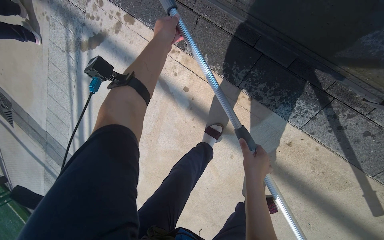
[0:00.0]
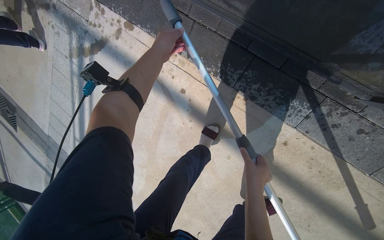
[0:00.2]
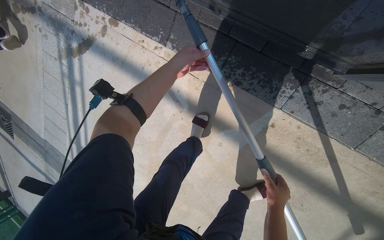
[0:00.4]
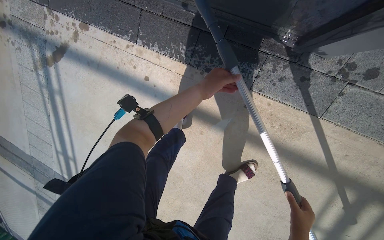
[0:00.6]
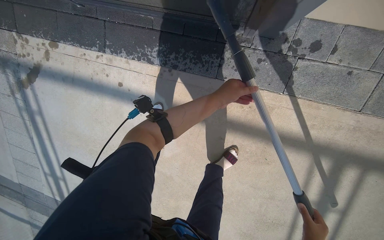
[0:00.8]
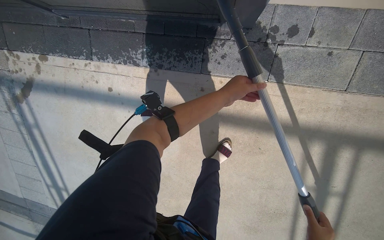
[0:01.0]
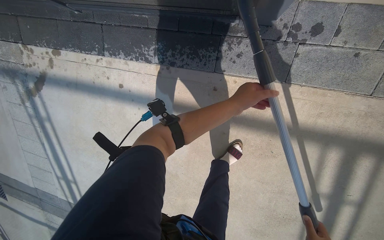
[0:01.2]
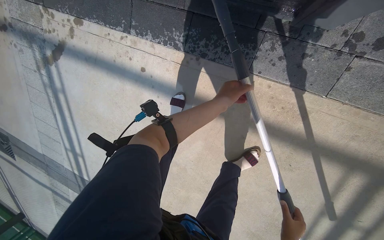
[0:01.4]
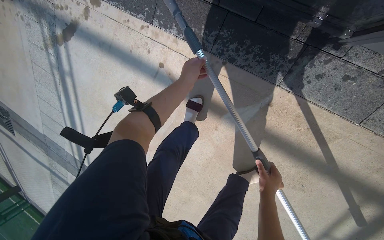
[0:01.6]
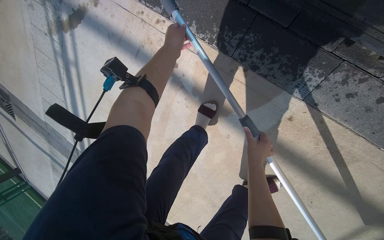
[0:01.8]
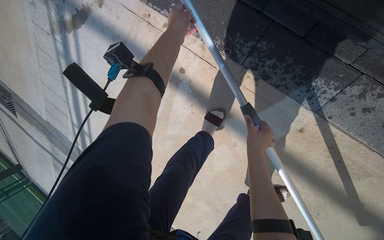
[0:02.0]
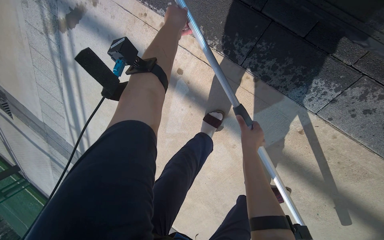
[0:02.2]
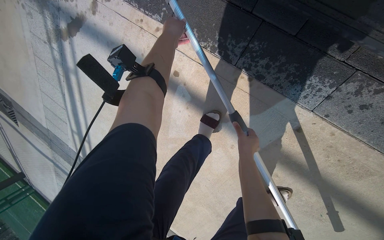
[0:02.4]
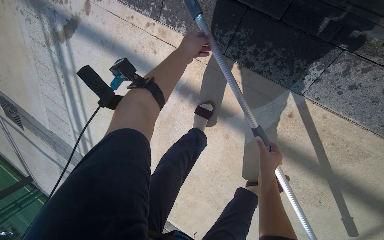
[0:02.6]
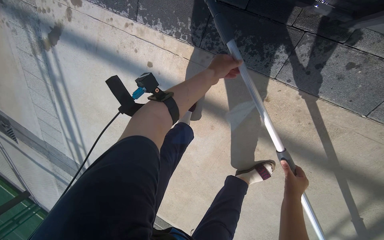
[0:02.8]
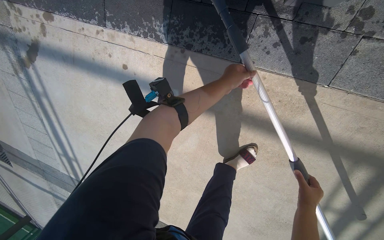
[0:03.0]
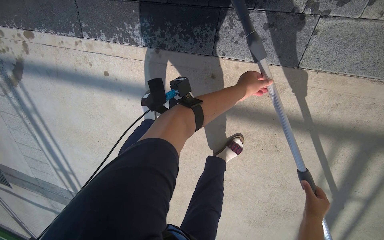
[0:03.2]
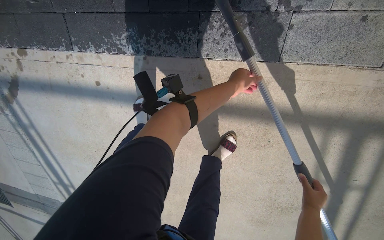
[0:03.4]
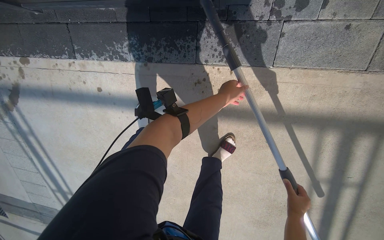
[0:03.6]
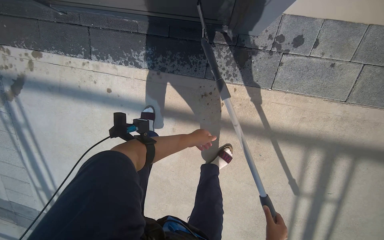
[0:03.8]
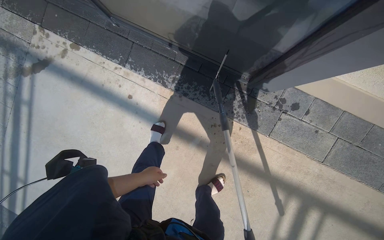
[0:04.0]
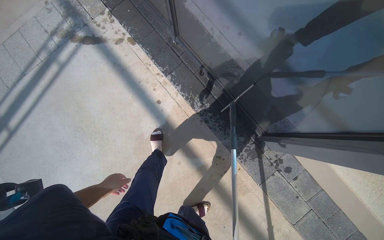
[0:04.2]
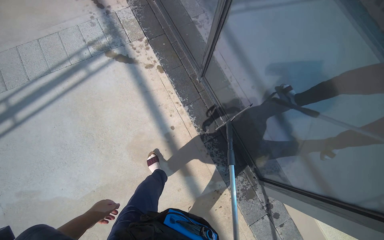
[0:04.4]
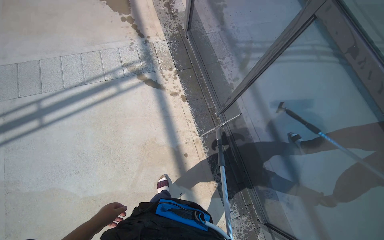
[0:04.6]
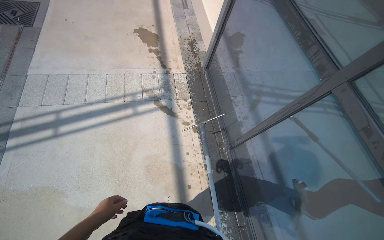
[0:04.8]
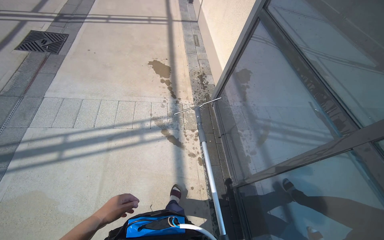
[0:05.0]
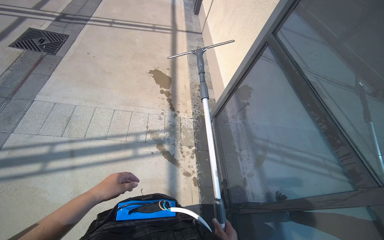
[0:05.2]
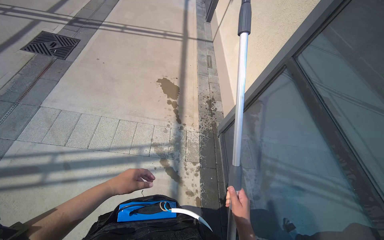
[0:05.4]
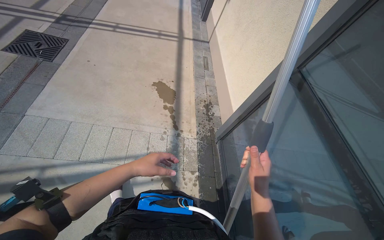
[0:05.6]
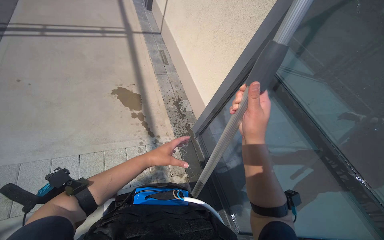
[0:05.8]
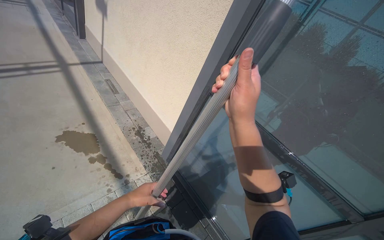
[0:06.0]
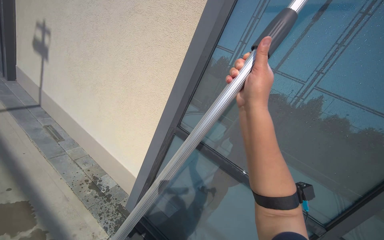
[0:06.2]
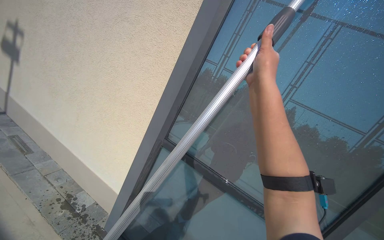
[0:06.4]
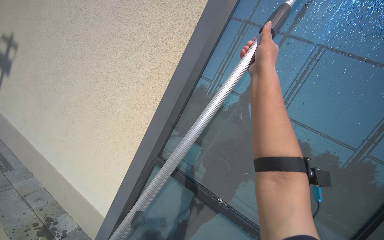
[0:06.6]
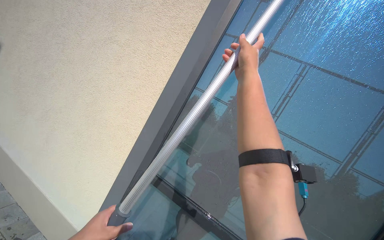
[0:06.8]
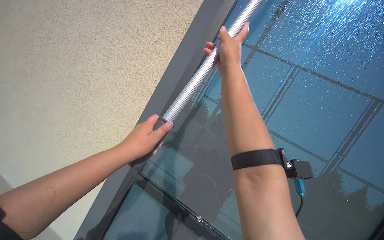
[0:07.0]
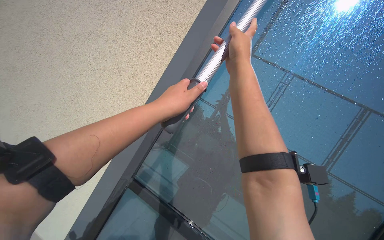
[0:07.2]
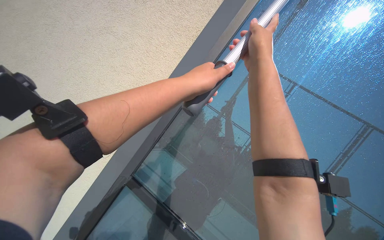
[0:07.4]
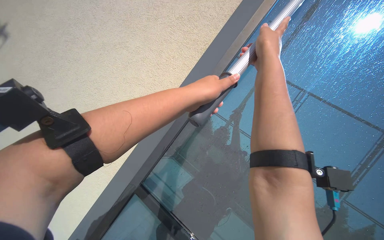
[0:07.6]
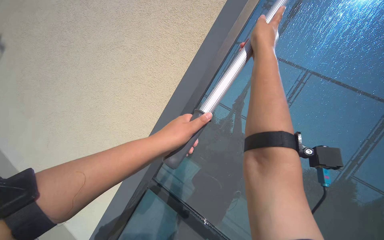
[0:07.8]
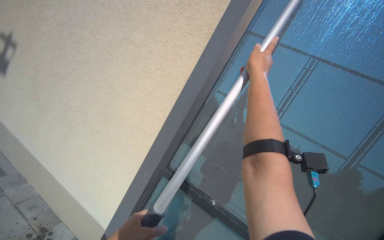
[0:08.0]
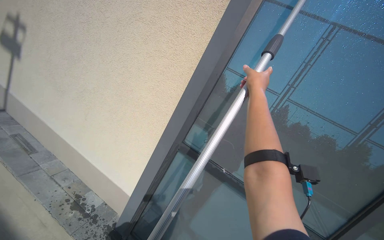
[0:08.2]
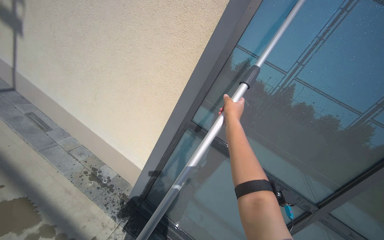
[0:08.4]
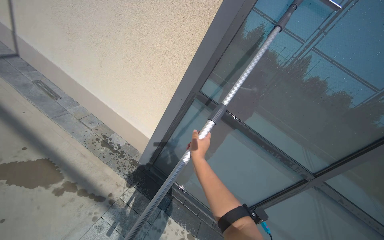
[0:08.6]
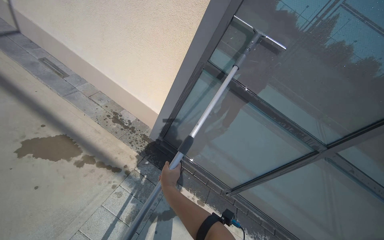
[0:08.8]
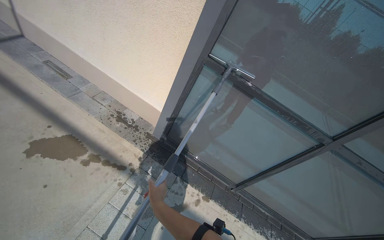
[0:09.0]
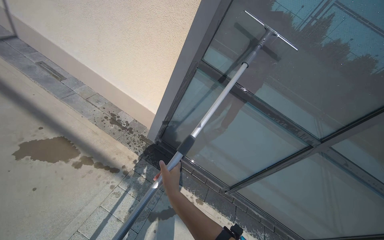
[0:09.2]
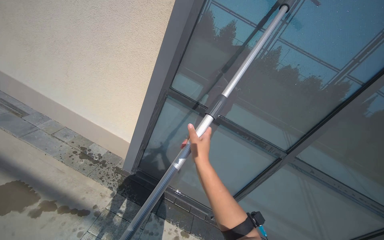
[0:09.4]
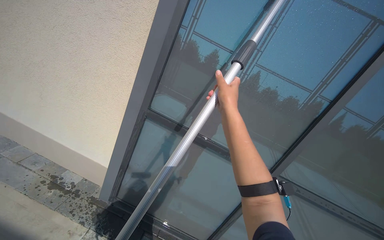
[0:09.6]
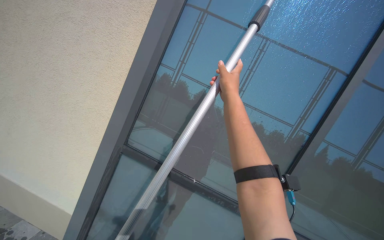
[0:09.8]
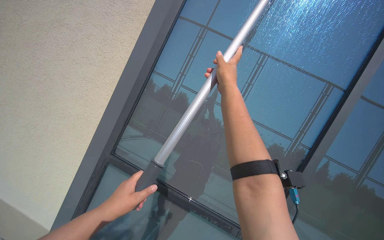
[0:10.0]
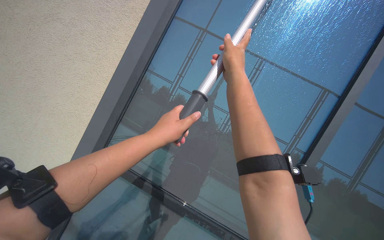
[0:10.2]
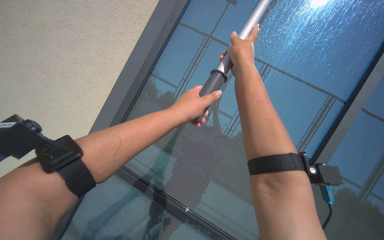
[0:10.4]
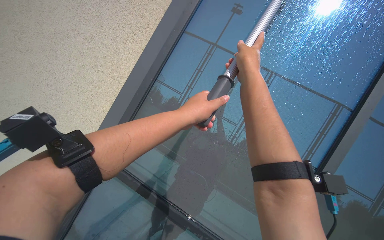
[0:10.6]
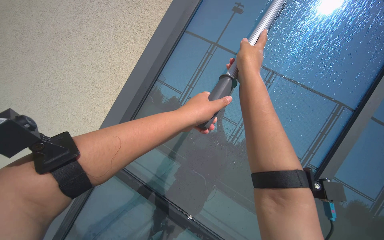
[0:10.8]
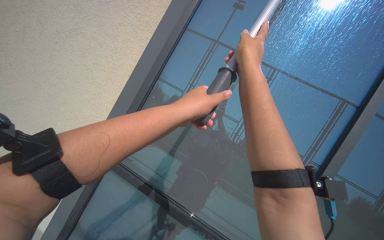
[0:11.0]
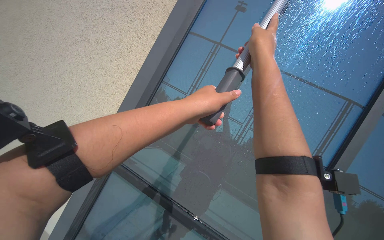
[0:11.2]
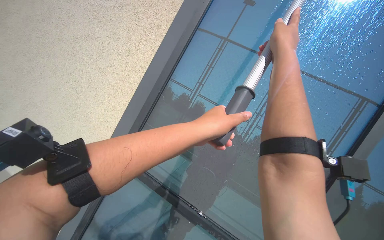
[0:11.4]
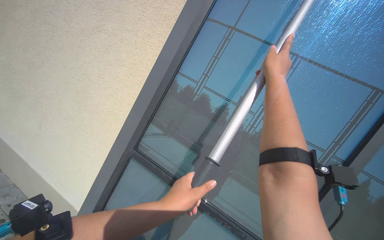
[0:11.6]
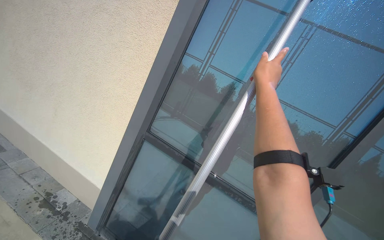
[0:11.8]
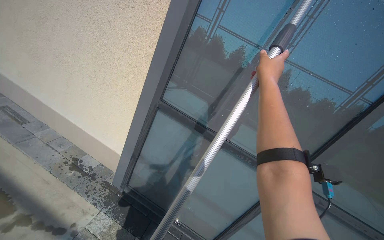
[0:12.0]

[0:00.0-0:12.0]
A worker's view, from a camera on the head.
Job: wiping surfaces.
The whole recording: Cleaning glass window with squeegee. The worker cleans the glass window using a squeegee, then a long pole with a squeegee attachment.
0:00.0 to 0:01.6: The left hand travels down the picture by roughly 20 cm, and travels to the right and back again, about 70 cm each way.
0:01.6 to 0:03.0: The right hand is displaced to the right by roughly 15 cm, and reaches approximately 35 cm up the picture, then returns. Meanwhile the left hand heads to the right, covering about 30 cm.
0:03.0 to 0:04.4: The wearer moves roughly 80 cm. The view swings some 20 degrees to the right. The view tips upward by about 35 degrees. The scene turns roughly 45 degrees clockwise in the picture.
0:04.4 to 0:06.0: The head travels about 1 m. The camera sweeps to the right, by roughly 30 degrees. The view tilts roughly 25 degrees upward.
0:06.0 to 0:07.6: The camera is aimed approximately 30 degrees further to the right. The view tips upward by roughly 30 degrees.
0:07.6 to 0:09.0: The wearer looks some 45 degrees further downward. The right hand heads down the picture and to the left, covering about 1 m.
0:09.0 to 0:10.4: The camera sweeps to the right, by some 15 degrees. The view tilts about 40 degrees upward.
0:10.4 to 0:12.0: The view tips downward by about 20 degrees.

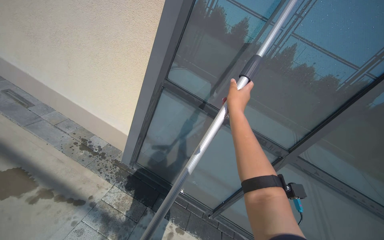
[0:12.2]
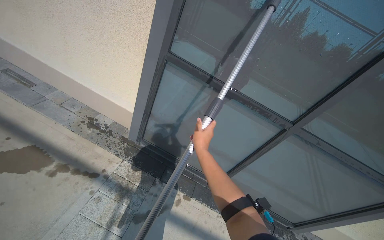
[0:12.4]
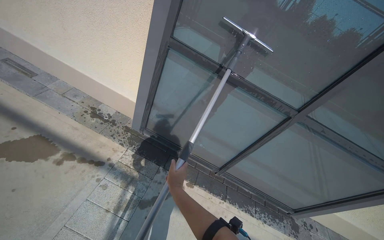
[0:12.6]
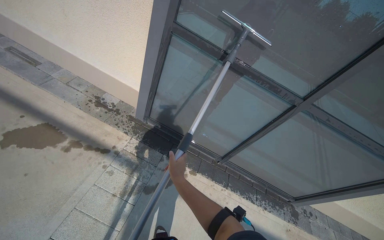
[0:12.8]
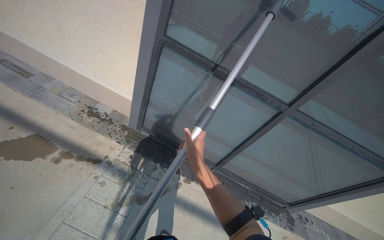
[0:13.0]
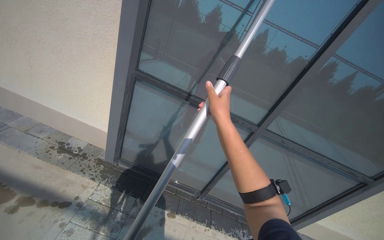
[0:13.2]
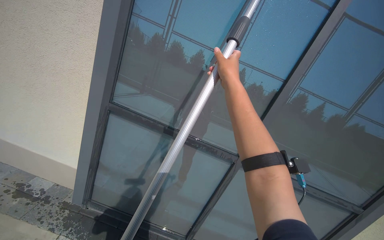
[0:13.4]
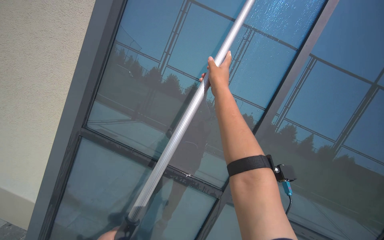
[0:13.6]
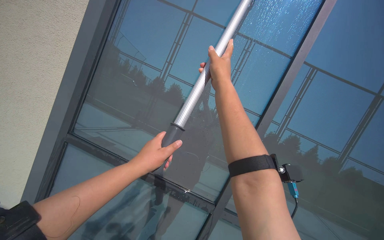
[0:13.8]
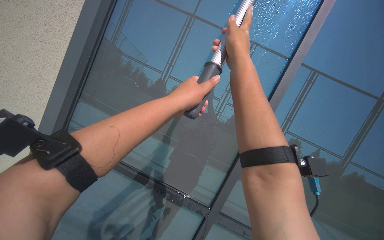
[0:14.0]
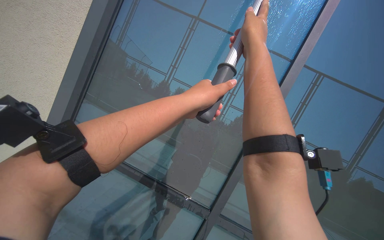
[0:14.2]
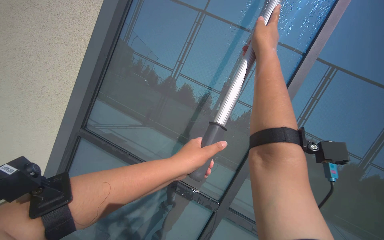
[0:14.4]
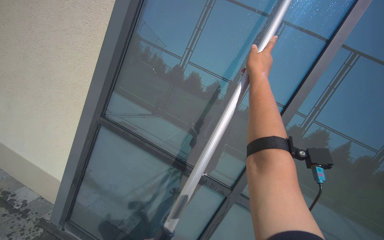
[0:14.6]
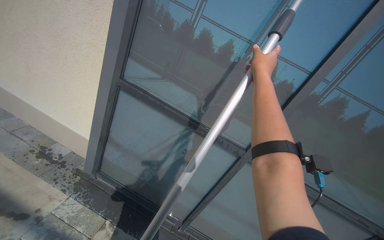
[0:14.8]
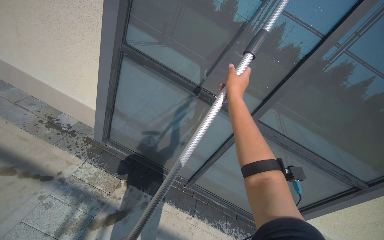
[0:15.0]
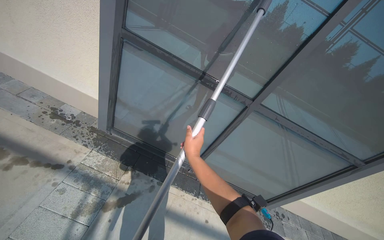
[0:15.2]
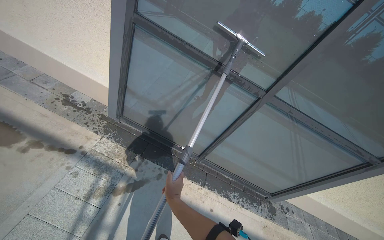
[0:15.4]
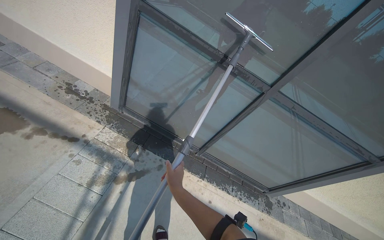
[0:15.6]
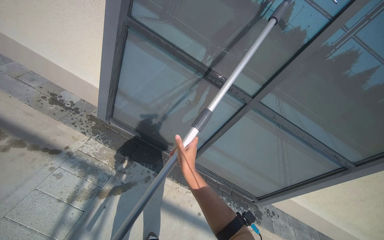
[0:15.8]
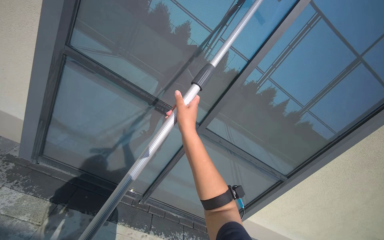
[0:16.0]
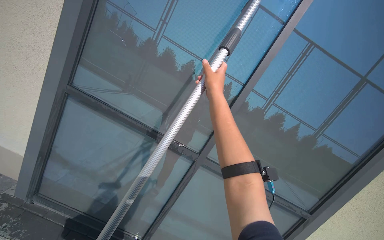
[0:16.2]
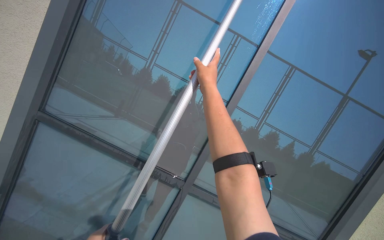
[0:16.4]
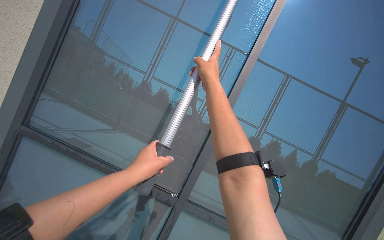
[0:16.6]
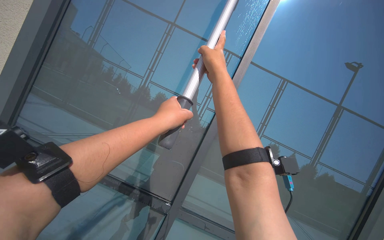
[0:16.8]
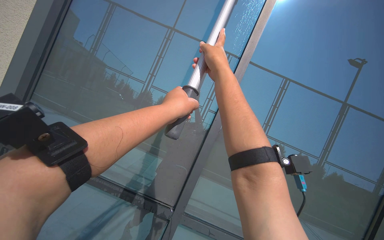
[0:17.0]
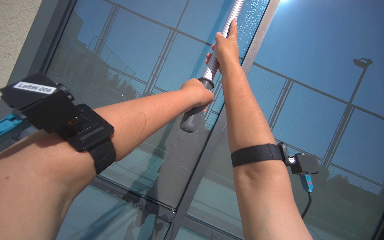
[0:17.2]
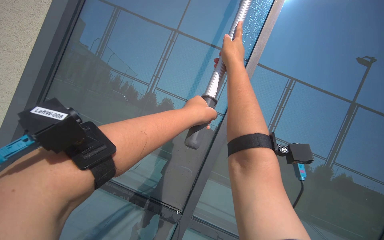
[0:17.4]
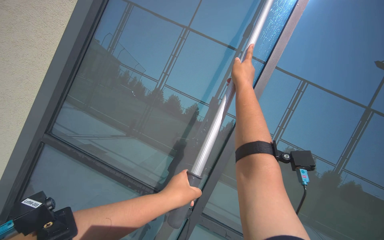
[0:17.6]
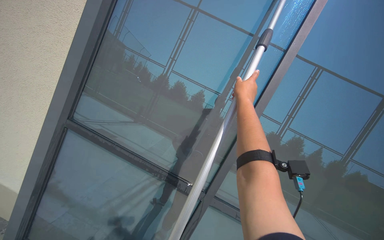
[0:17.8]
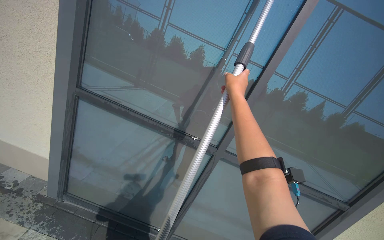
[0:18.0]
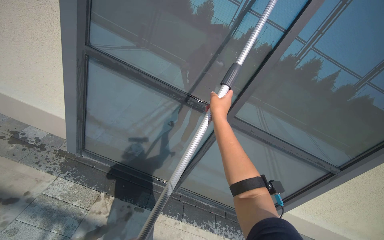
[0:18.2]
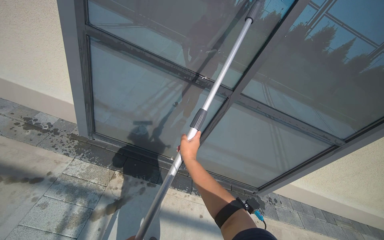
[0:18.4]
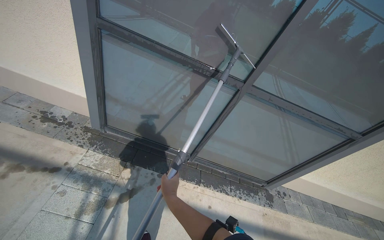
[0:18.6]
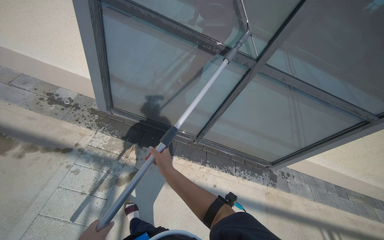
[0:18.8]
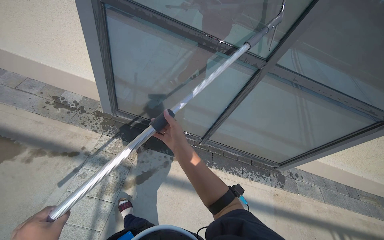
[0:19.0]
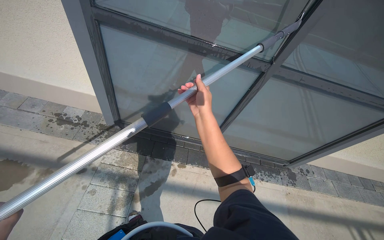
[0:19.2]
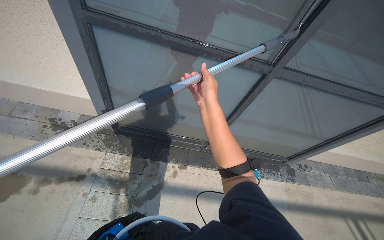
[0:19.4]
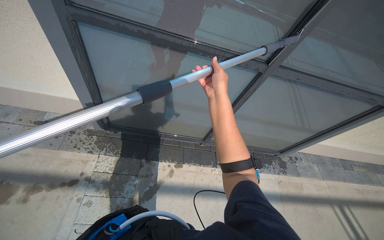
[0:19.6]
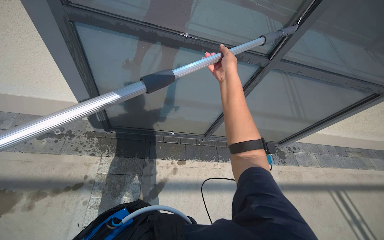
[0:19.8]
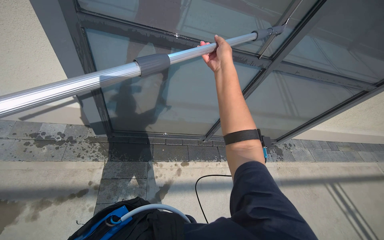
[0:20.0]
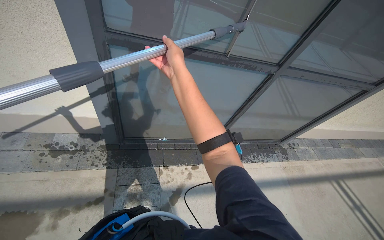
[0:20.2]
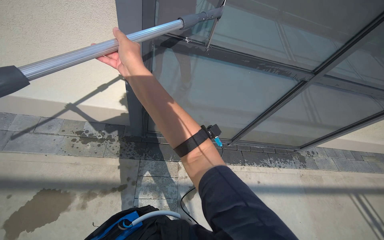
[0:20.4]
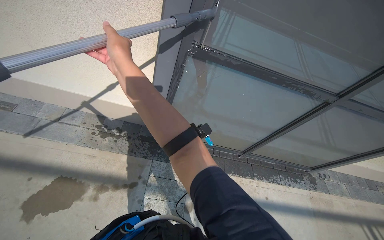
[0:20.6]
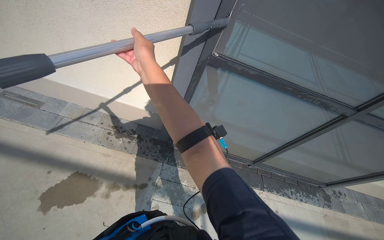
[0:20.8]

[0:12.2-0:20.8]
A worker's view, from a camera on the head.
Job: wiping surfaces.
The whole recording: Cleaning glass window with squeegee. The worker cleans the glass window using a squeegee, then a long pole with a squeegee attachment.
0:12.2 to 0:13.6: The view tilts some 20 degrees upward.
0:13.6 to 0:15.0: The view tips downward by about 25 degrees.
0:15.0 to 0:16.6: The view tips upward by about 30 degrees.
0:16.6 to 0:18.0: The camera pitches downward, by approximately 15 degrees.
0:18.0 to 0:19.4: The view tilts some 35 degrees downward.
0:19.4 to 0:20.8: The camera travels to the left, roughly 60 cm.
